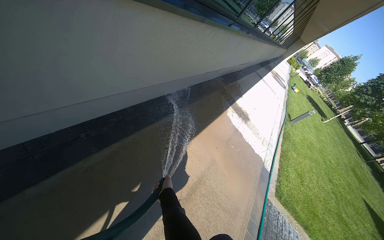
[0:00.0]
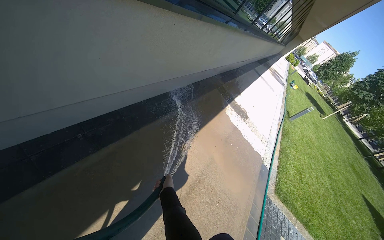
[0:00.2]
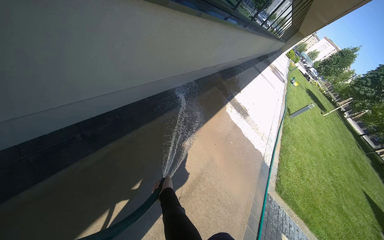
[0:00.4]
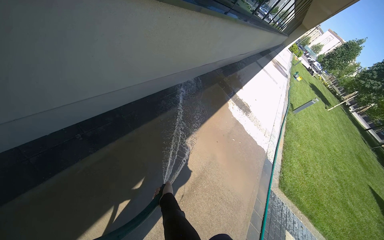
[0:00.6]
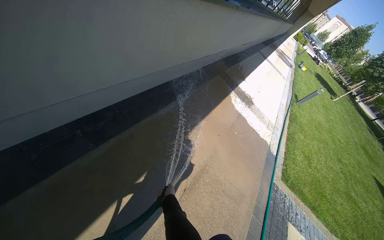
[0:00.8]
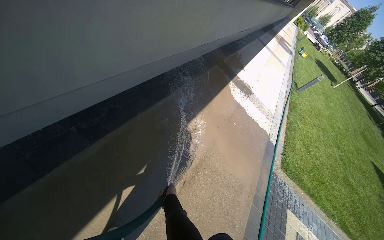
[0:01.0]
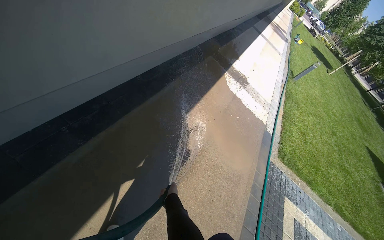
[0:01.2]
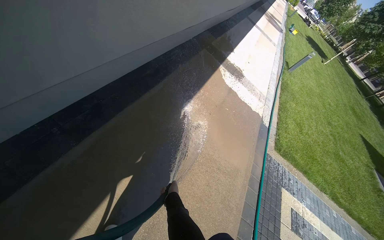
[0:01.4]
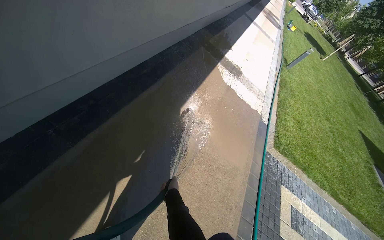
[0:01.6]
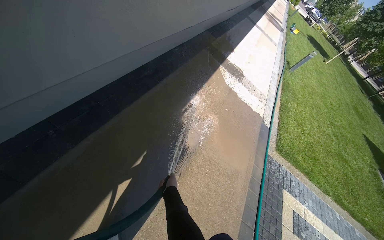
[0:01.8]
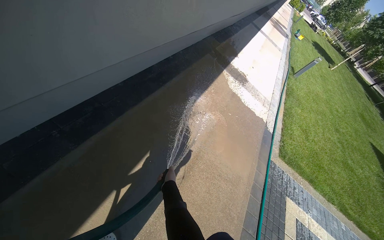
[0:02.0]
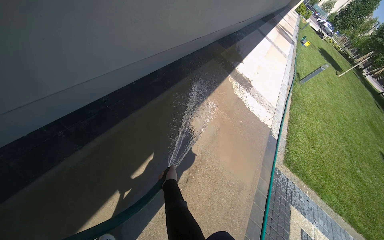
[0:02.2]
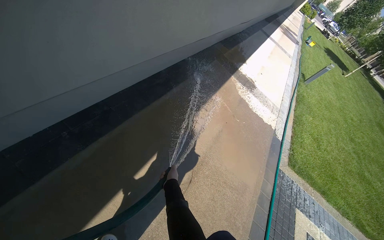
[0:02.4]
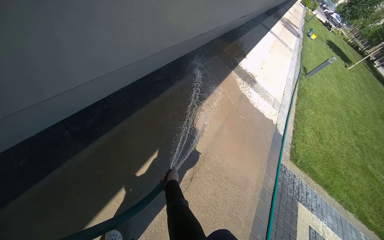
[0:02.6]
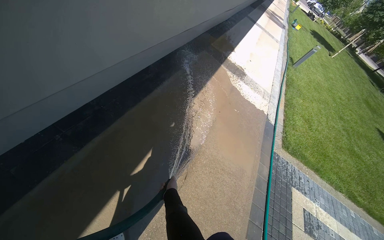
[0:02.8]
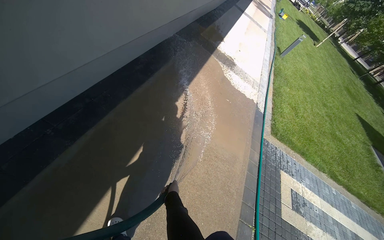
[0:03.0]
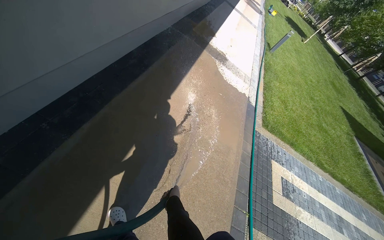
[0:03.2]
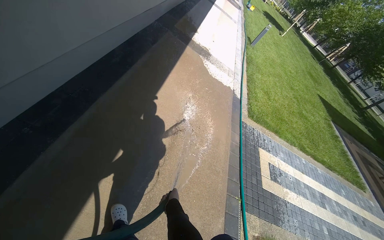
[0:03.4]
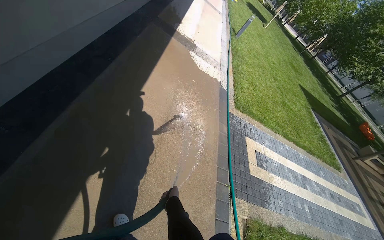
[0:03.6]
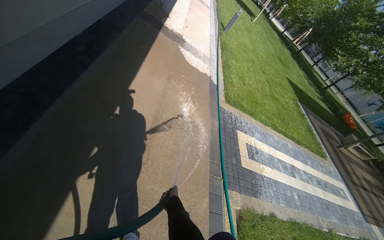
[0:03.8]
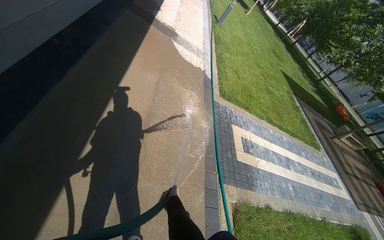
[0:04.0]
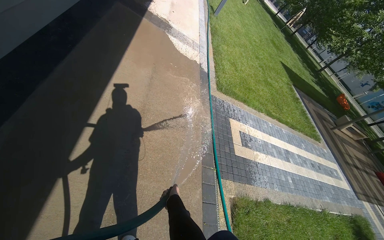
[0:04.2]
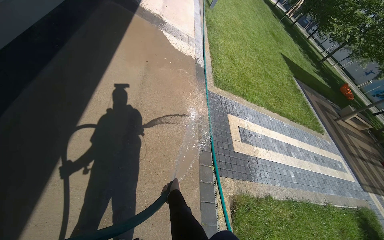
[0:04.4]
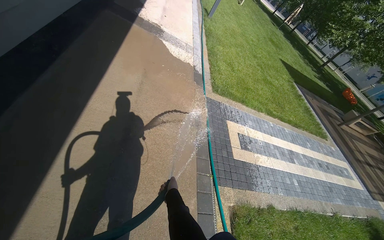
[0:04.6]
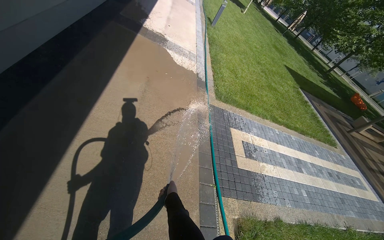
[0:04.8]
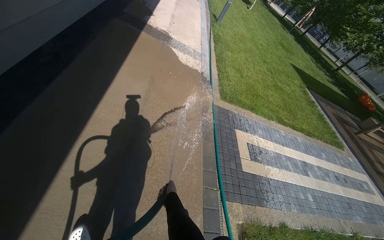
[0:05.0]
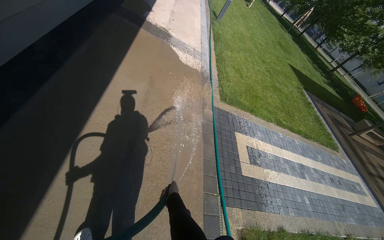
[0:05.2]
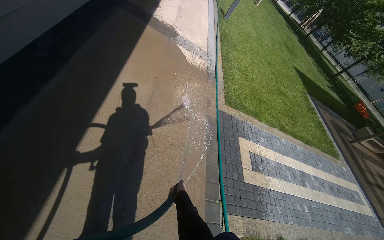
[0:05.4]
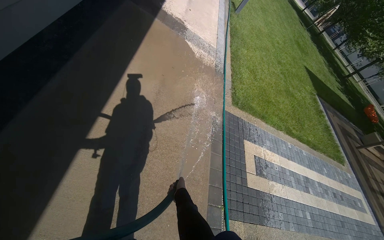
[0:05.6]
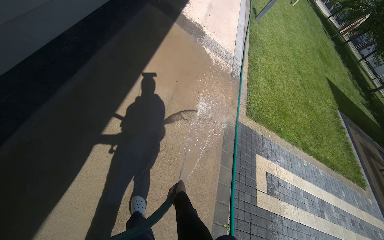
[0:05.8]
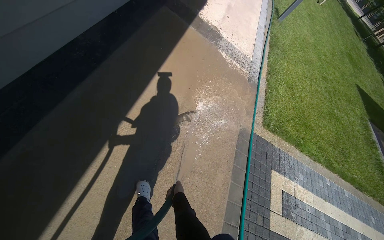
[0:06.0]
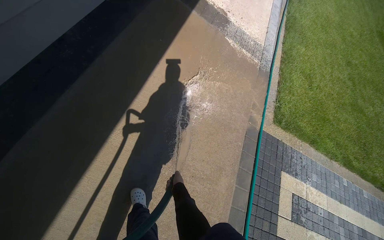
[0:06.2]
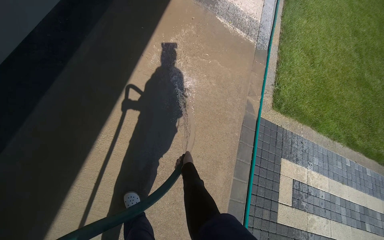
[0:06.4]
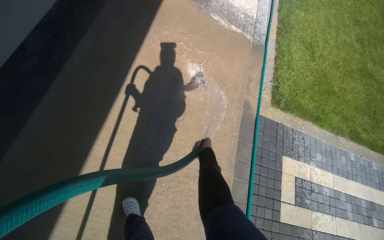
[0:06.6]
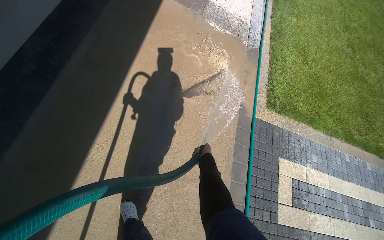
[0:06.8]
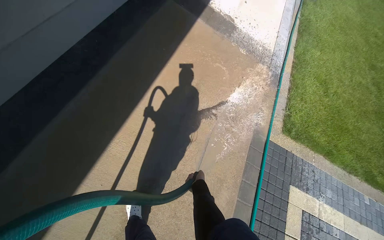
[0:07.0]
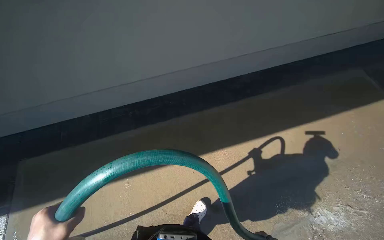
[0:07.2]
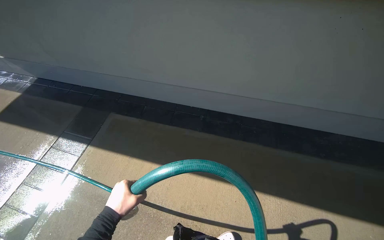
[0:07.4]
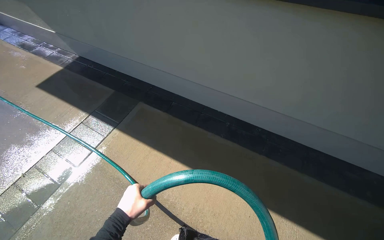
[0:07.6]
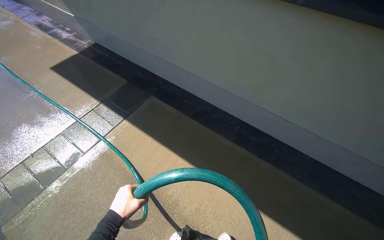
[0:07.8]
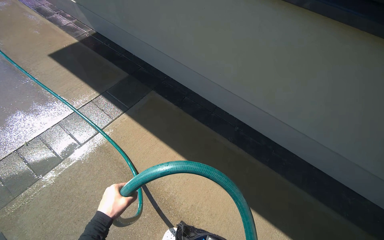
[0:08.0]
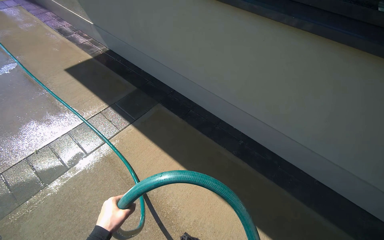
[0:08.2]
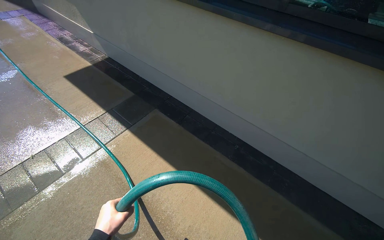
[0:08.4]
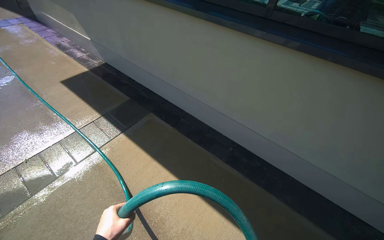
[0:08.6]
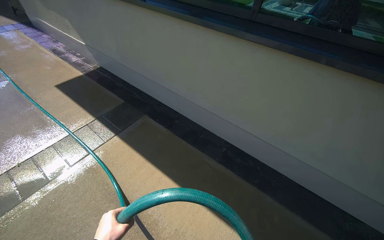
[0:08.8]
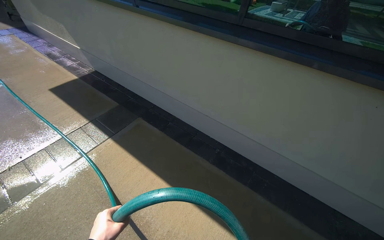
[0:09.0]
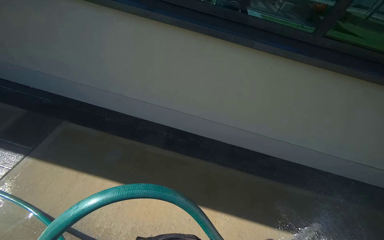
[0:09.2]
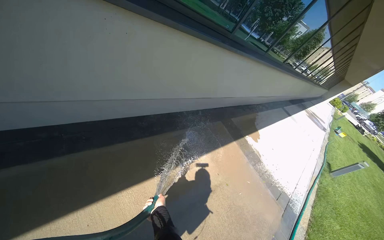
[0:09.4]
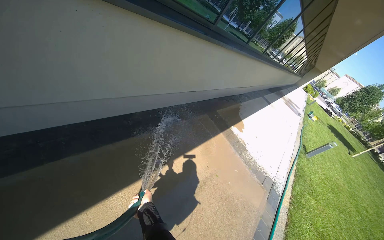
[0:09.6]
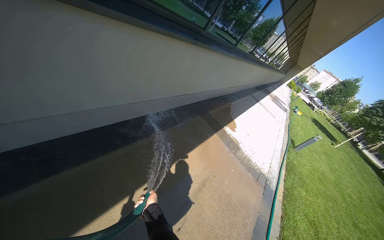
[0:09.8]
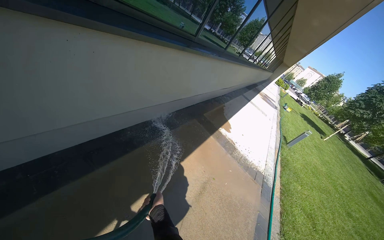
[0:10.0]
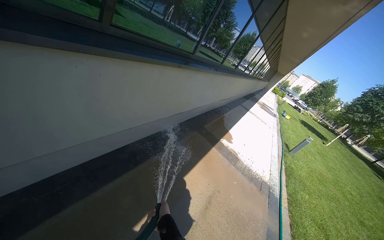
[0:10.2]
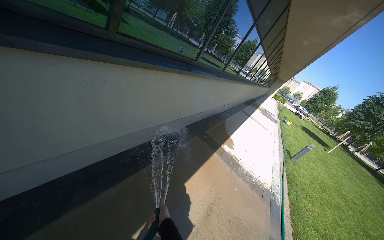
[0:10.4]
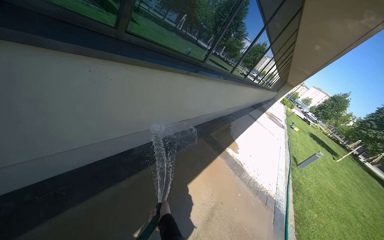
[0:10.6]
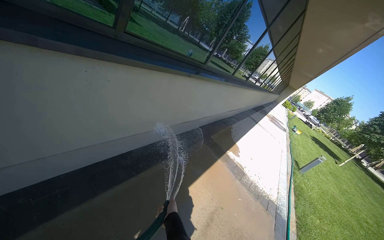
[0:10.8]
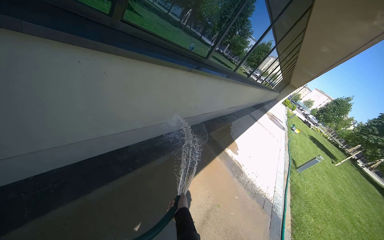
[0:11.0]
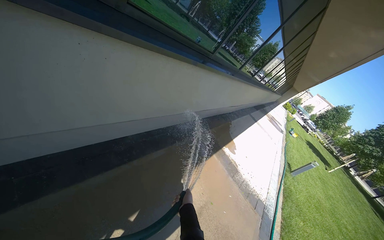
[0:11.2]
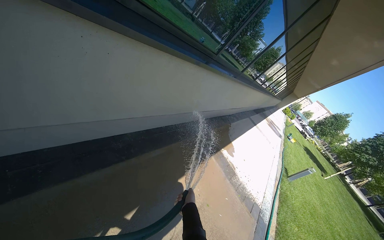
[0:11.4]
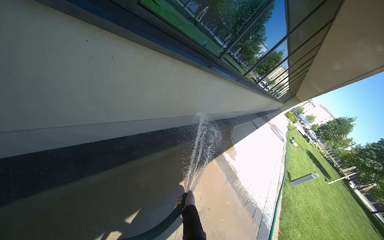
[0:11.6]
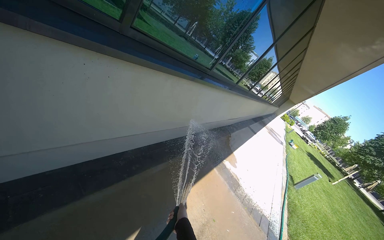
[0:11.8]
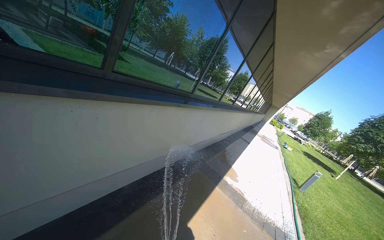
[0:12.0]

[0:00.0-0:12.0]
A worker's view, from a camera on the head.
Job: sweeping floor.
The whole recording: Rinsing concrete ground. The worker rinses the concrete ground with a hose.
0:00.0 to 0:01.6: The view tips downward by roughly 15 degrees.
0:03.0 to 0:04.4: The head rotates about 20 degrees to the right.
0:04.4 to 0:06.0: The camera is carried about 70 cm. The head rotates roughly 20 degrees to the left.
0:06.0 to 0:07.6: The head turns to the left by some 55 degrees.

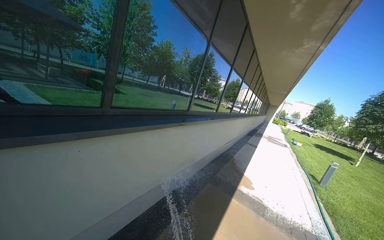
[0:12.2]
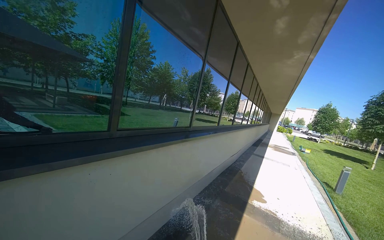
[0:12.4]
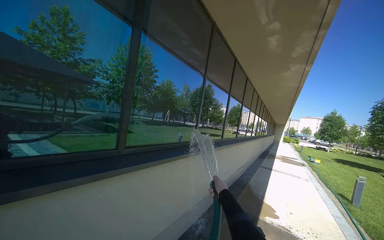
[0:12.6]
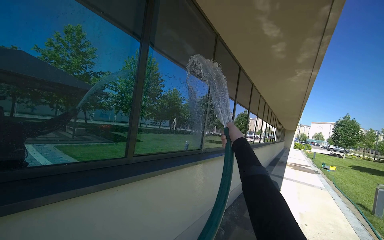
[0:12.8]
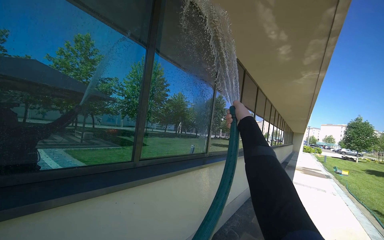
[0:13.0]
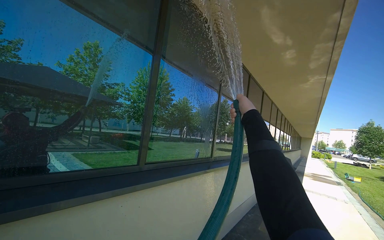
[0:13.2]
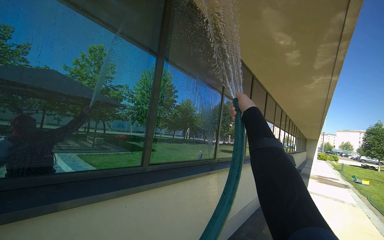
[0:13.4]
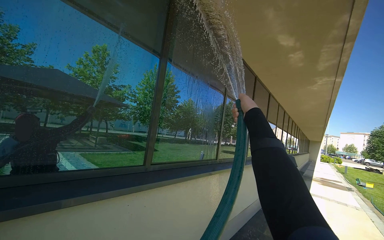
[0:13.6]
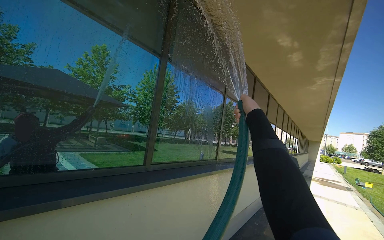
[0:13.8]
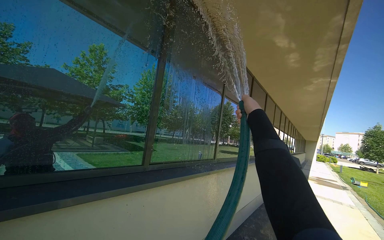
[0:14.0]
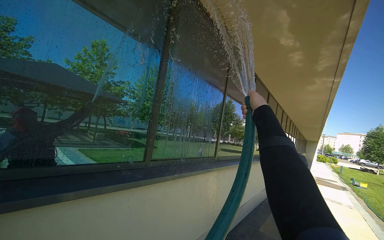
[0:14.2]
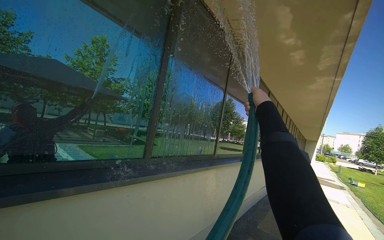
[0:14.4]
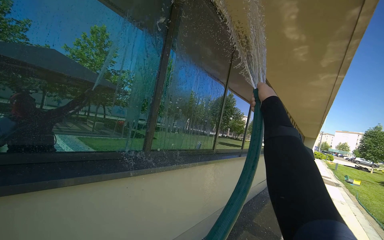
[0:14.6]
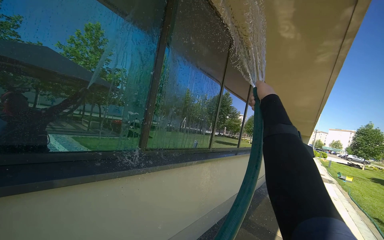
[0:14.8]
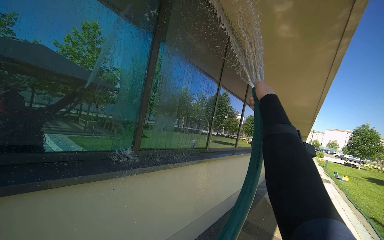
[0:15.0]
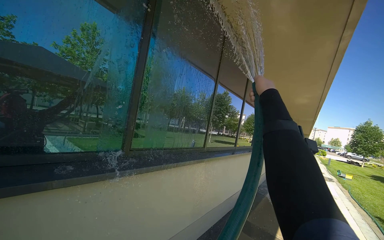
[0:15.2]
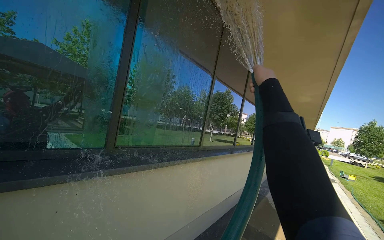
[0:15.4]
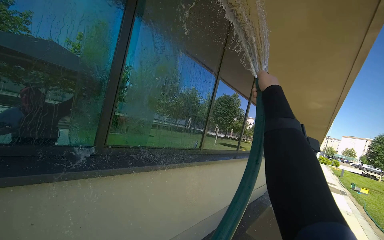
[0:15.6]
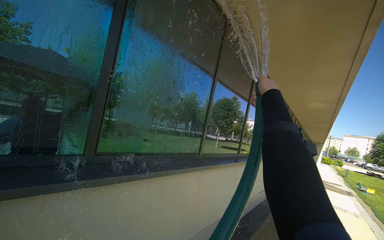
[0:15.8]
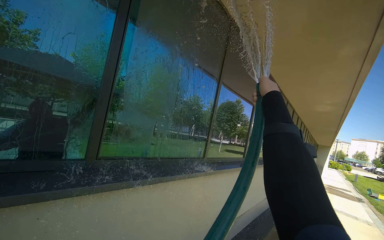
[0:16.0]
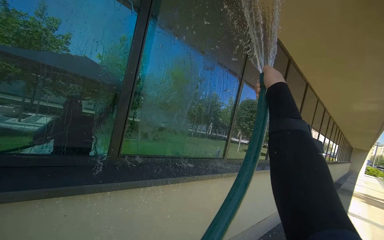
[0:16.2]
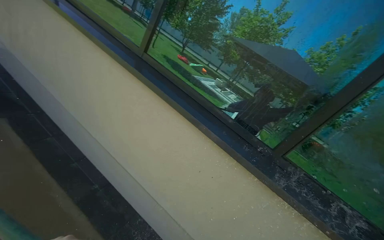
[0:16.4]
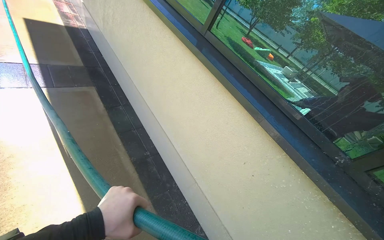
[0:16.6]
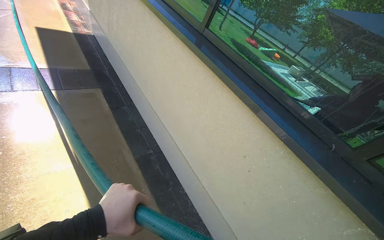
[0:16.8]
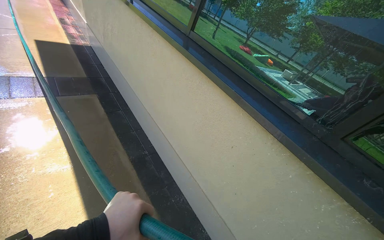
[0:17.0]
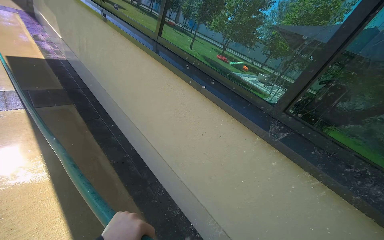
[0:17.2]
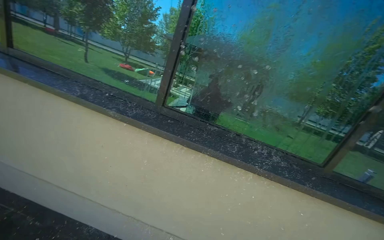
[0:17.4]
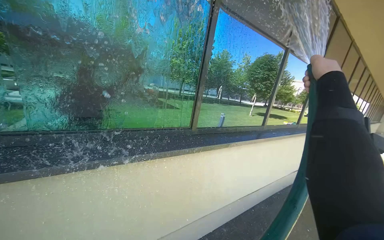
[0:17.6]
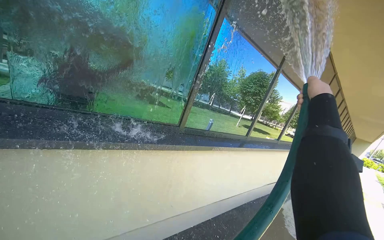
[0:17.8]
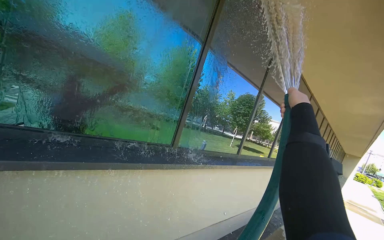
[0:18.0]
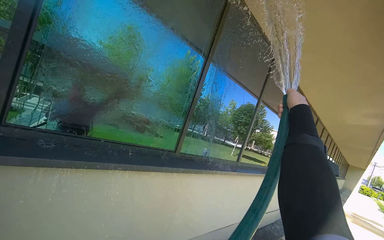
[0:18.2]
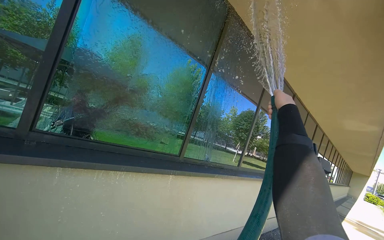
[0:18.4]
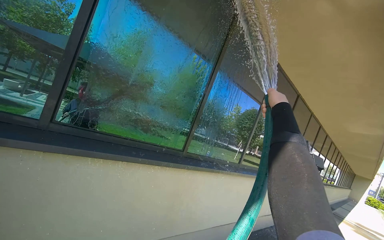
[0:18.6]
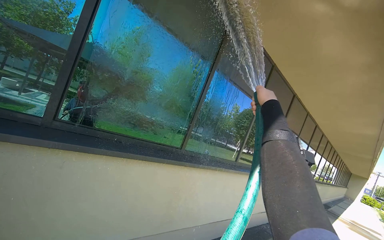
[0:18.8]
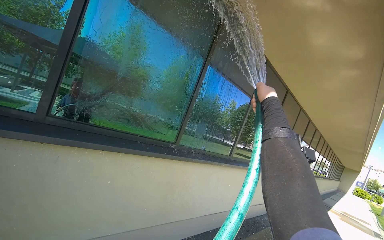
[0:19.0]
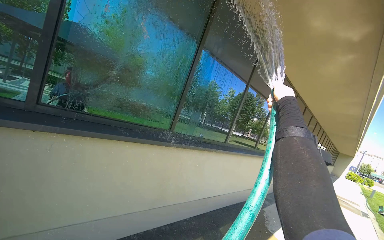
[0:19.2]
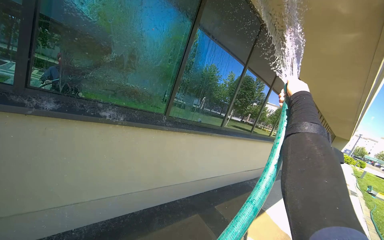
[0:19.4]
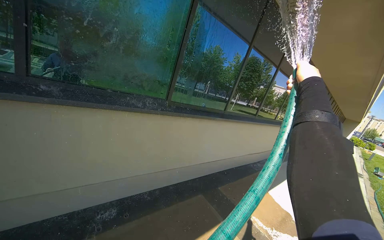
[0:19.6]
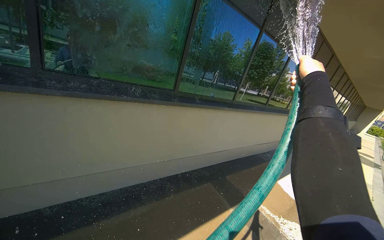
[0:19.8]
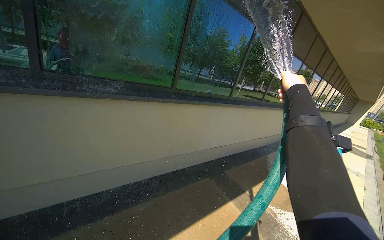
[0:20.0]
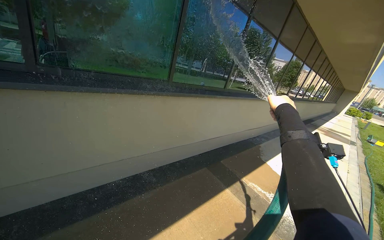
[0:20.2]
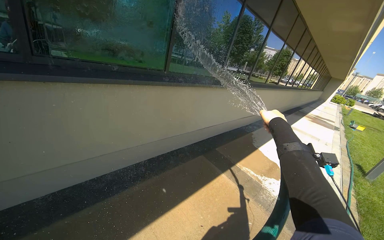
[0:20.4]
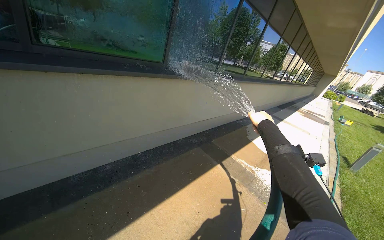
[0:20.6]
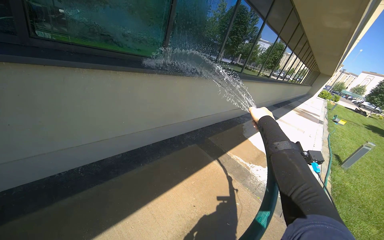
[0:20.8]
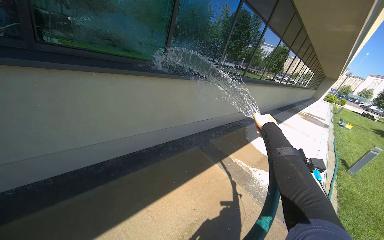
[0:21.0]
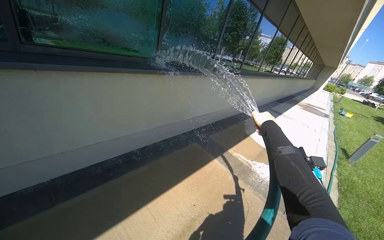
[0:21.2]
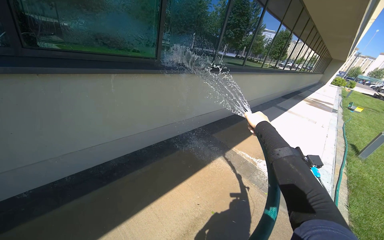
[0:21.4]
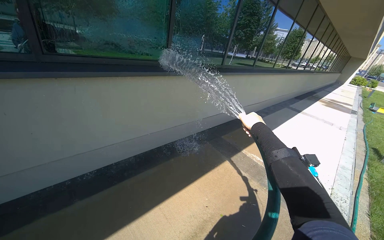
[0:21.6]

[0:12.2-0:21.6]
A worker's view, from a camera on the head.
Job: sweeping floor.
The whole recording: Rinsing concrete ground. The worker rinses the concrete ground with a hose.
0:12.2 to 0:13.8: The camera pitches upward, by some 20 degrees.
0:18.4 to 0:20.0: The camera pitches downward, by roughly 25 degrees.
0:20.0 to 0:21.6: The right hand is displaced down the picture by approximately 30 cm.
